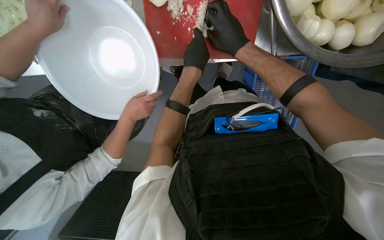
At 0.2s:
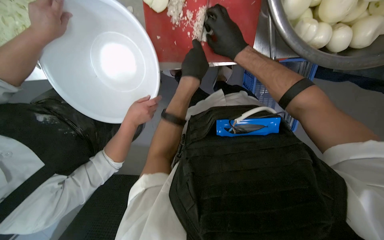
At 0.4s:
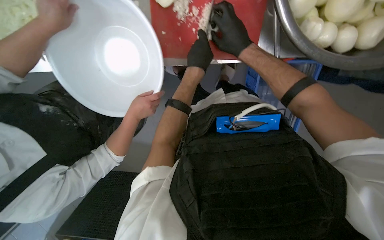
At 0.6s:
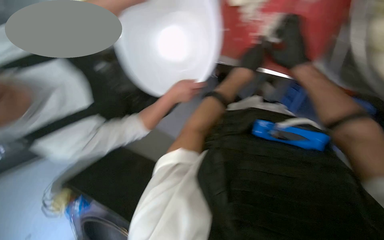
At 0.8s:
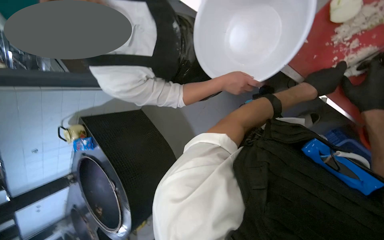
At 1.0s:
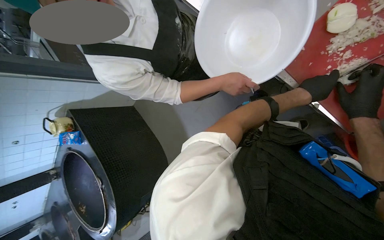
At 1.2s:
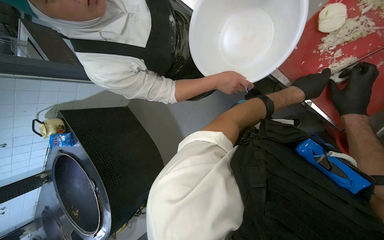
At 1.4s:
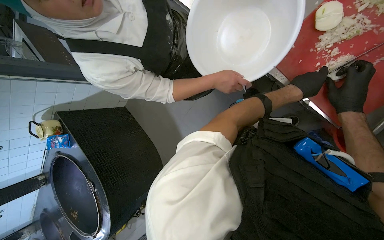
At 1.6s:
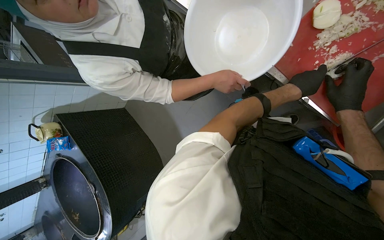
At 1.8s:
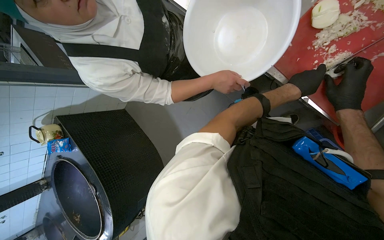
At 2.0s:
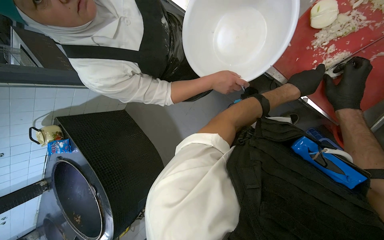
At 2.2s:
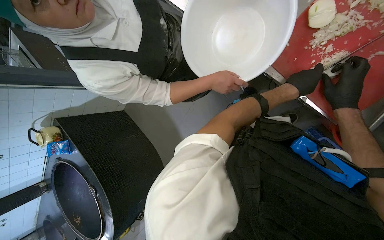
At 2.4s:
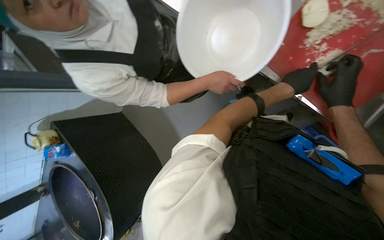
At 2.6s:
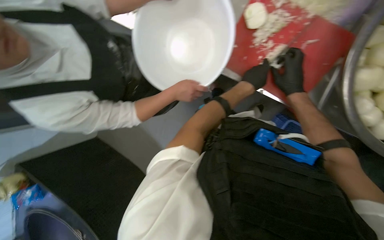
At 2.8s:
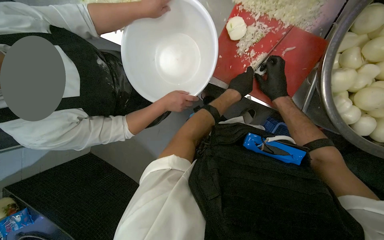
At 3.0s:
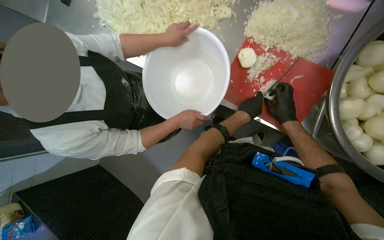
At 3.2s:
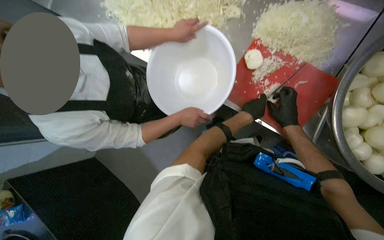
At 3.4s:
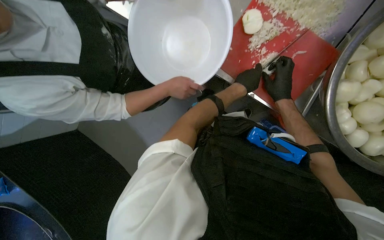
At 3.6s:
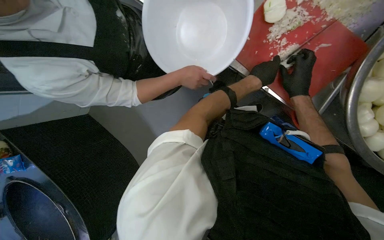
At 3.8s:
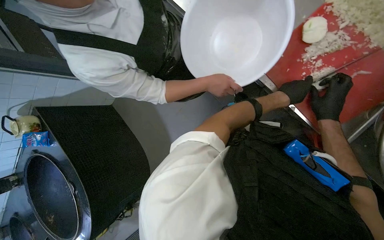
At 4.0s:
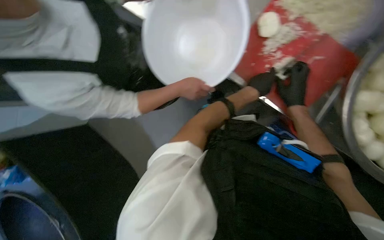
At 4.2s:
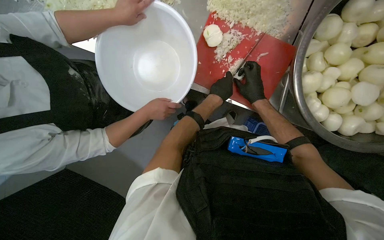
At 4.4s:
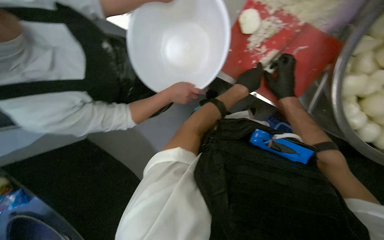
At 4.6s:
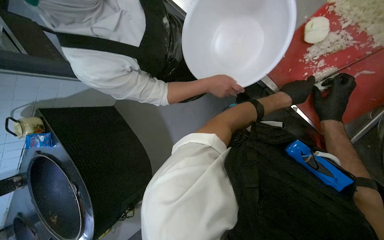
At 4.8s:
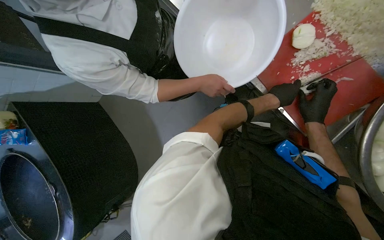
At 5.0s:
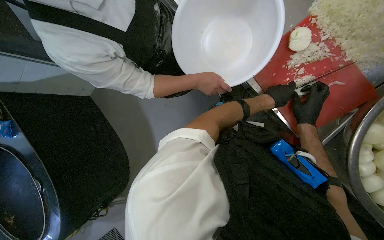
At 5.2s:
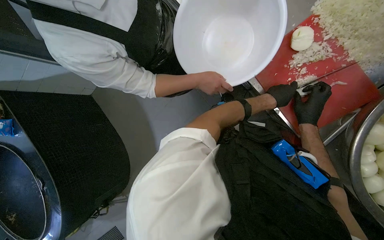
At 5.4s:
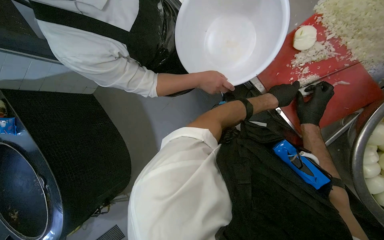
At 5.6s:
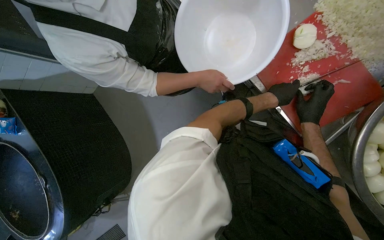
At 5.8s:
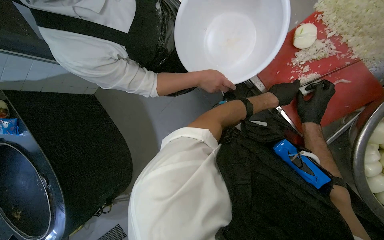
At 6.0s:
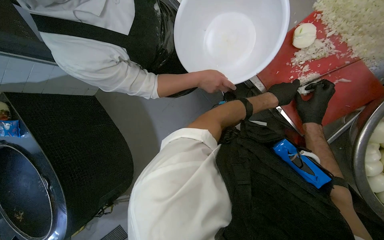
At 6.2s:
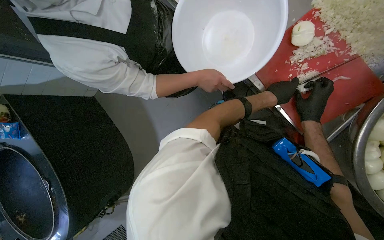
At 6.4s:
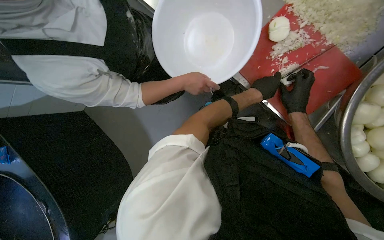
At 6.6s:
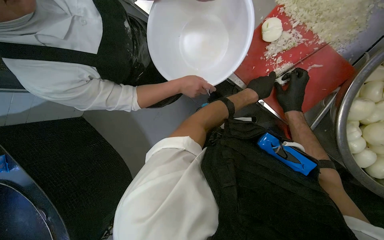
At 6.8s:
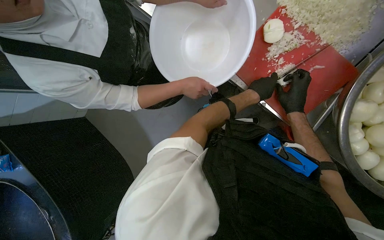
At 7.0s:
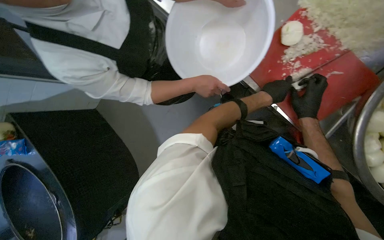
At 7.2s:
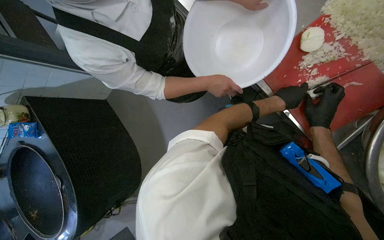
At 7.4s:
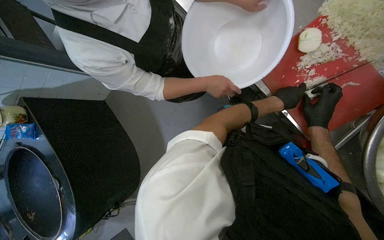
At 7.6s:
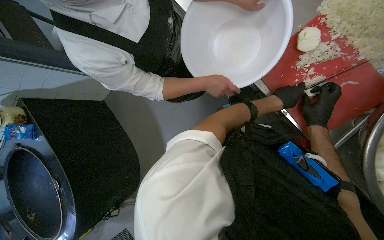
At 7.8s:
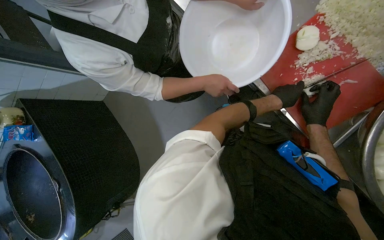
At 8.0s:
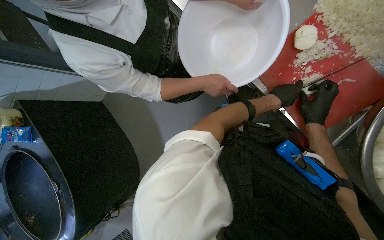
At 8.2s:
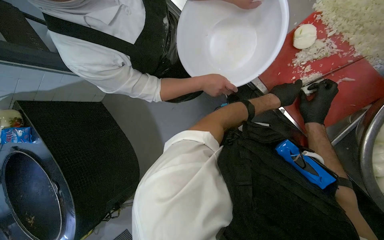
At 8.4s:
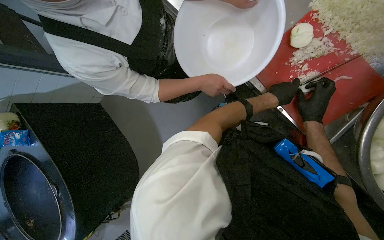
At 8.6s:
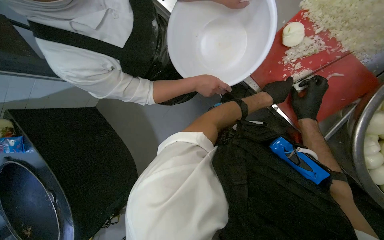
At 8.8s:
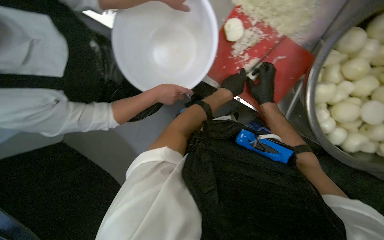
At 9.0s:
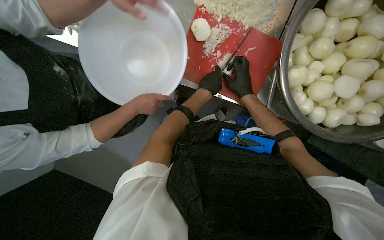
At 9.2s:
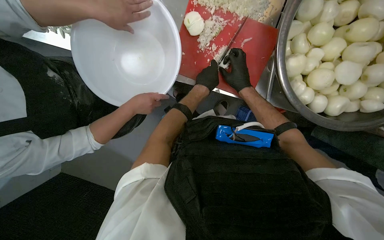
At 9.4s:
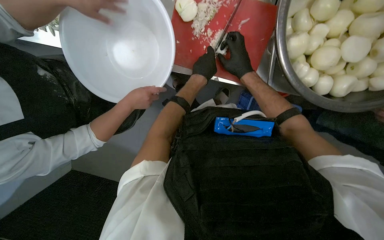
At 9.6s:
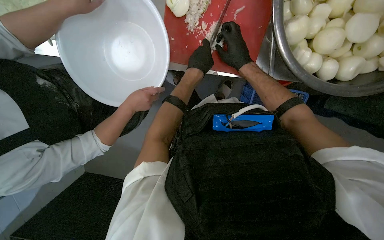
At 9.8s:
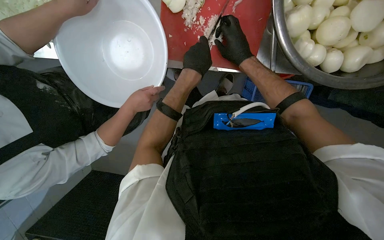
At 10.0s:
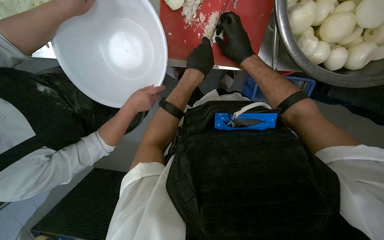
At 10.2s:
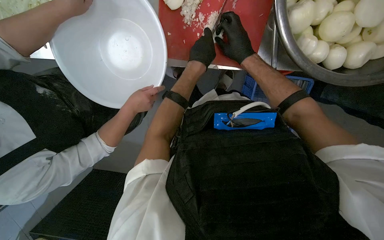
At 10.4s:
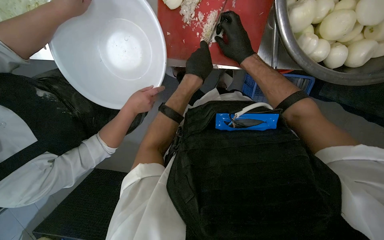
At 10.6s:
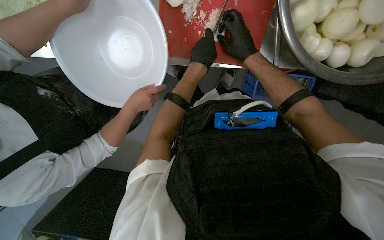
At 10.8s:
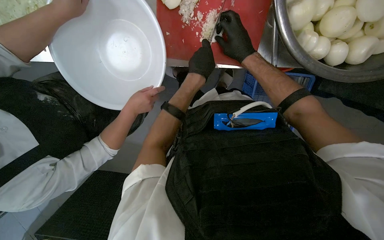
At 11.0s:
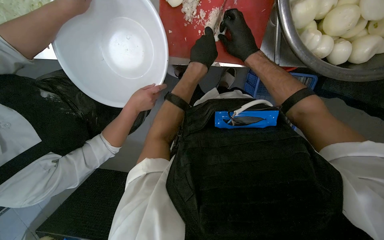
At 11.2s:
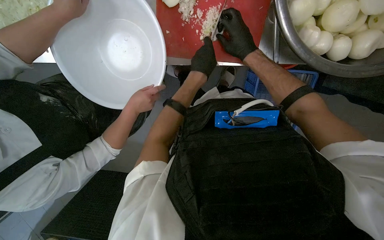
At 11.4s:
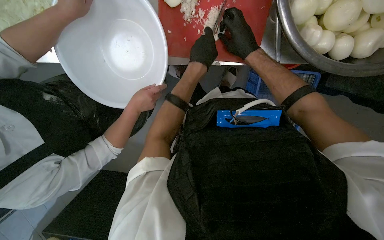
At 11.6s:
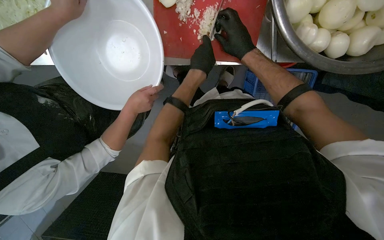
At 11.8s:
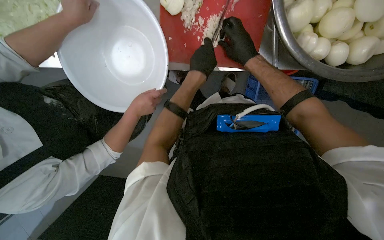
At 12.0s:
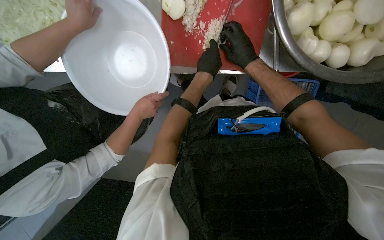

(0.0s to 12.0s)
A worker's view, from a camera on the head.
Job: preparing food.
The whole recording: Preparing onions on cutting board. The worker continues mincing onions on a red cutting board with a knife.
0.0s - 1.6s: The scene turns about 30 degrees clockwise in the picture.
1.6s - 3.0s: The wearer looks approximately 15 degrees further upward.
6.0s - 7.6s: The hands are busy where they are.
7.6s - 9.0s: The wearer's head swings about 30 degrees to the right.
9.0s - 10.4s: The wearer looks approximately 10 degrees further downward.
10.4s - 12.0s: The hands stay close to where they were, moving slightly.

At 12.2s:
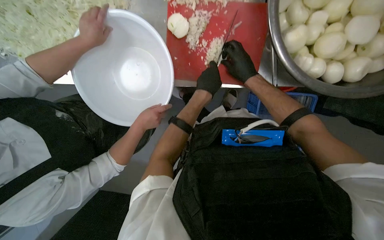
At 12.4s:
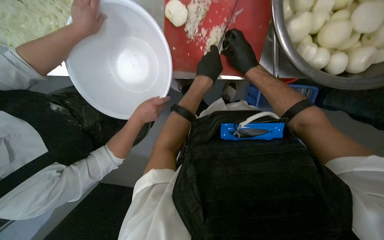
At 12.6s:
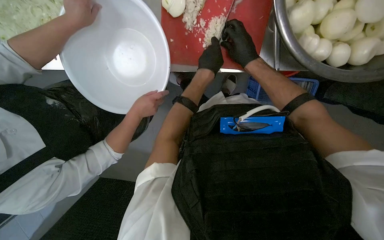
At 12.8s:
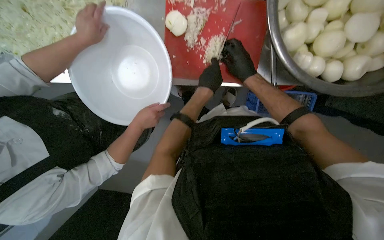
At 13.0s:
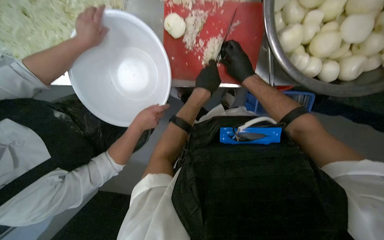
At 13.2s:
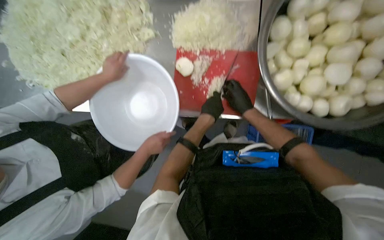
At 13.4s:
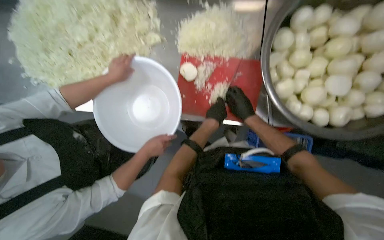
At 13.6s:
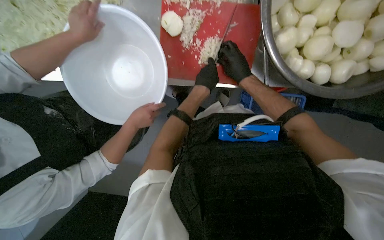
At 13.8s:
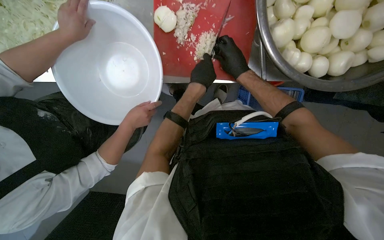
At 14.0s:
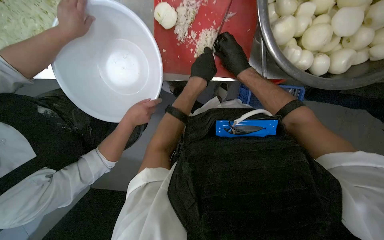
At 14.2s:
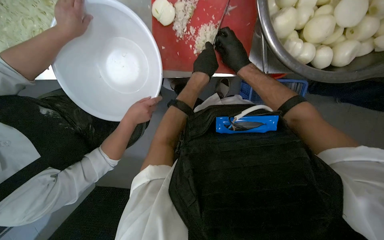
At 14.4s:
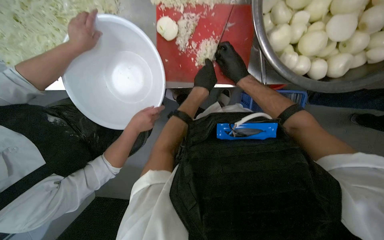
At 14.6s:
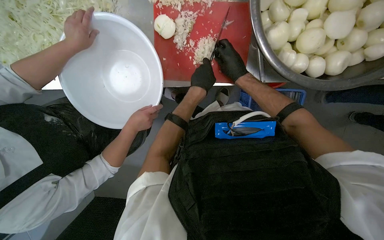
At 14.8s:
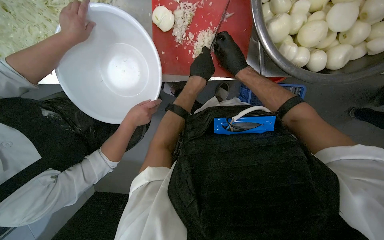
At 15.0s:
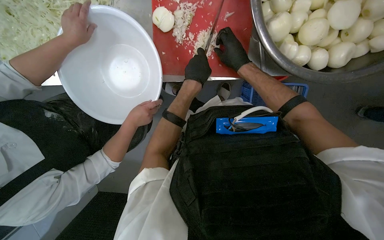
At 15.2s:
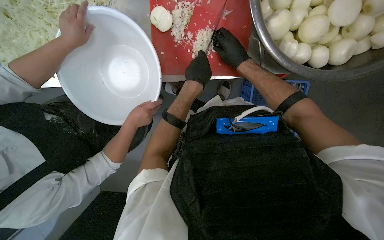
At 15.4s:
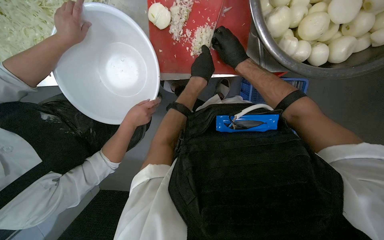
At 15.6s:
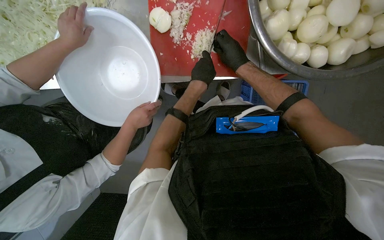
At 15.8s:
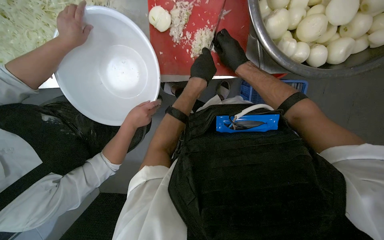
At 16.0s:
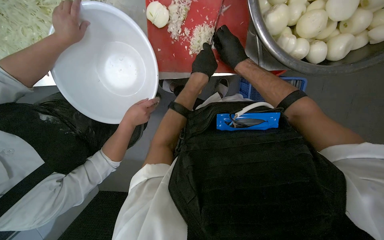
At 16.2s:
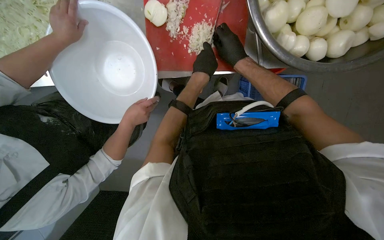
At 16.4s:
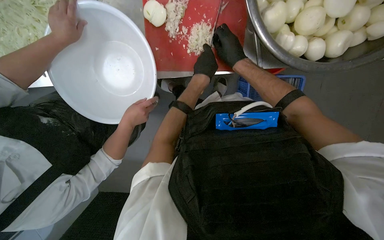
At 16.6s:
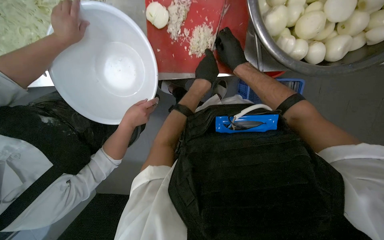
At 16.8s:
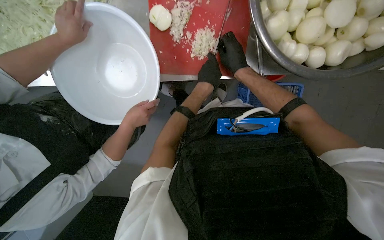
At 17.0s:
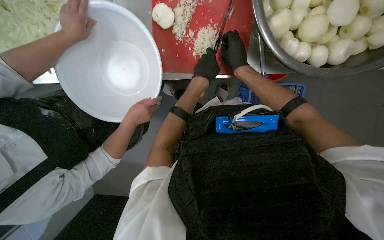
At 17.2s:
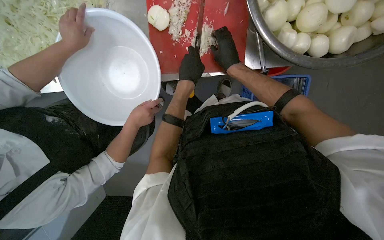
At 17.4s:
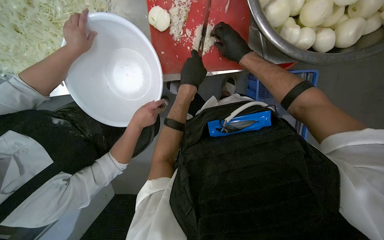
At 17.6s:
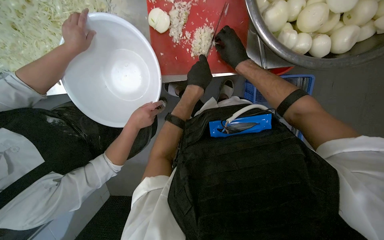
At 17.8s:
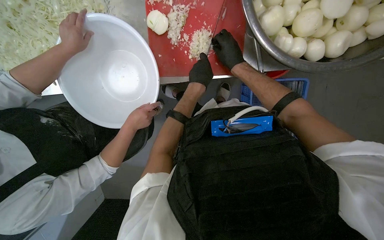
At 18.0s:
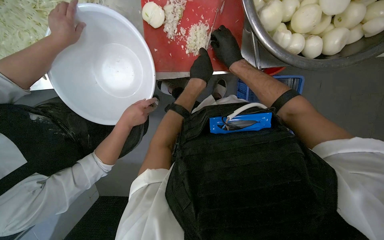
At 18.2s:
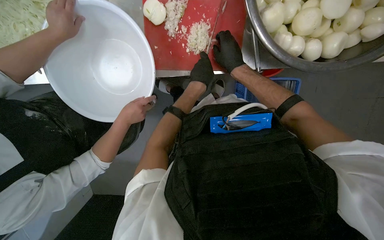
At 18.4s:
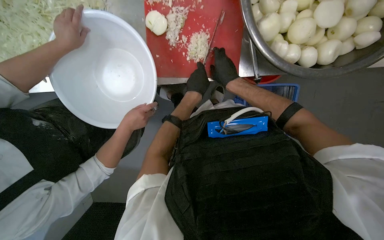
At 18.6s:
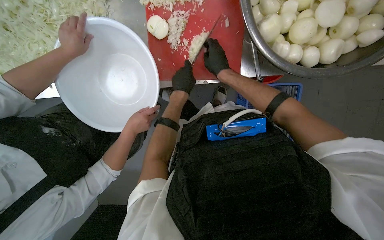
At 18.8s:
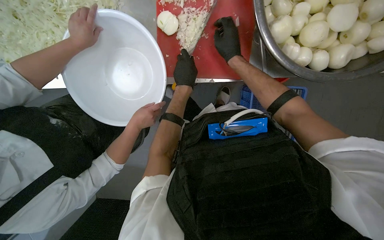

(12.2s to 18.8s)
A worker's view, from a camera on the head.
Job: preparing food.
The whole recording: Preparing onions on cutting board. The worker continues mincing onions on a red cutting board with a knife.
13.8s - 18.8s: The hands stay close to where they were, moving slightly.

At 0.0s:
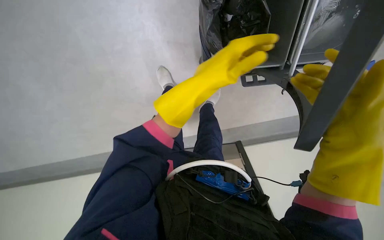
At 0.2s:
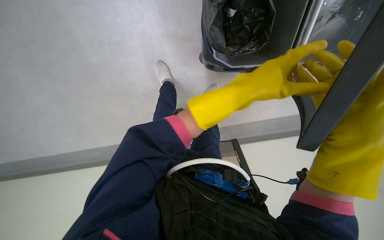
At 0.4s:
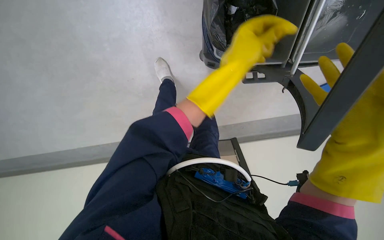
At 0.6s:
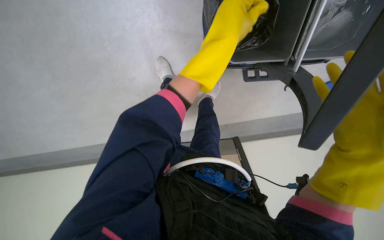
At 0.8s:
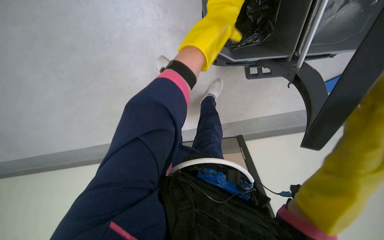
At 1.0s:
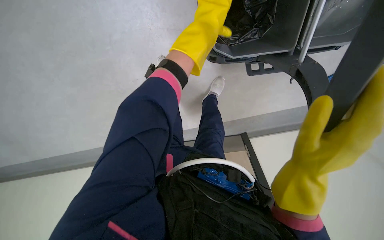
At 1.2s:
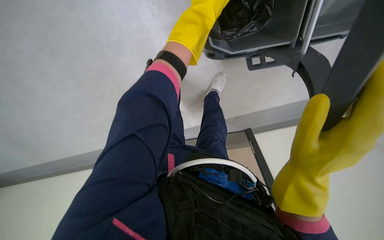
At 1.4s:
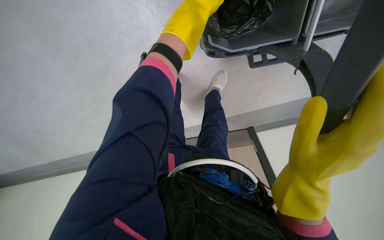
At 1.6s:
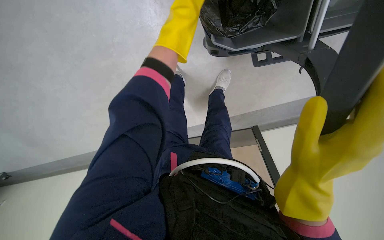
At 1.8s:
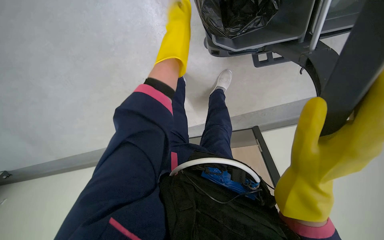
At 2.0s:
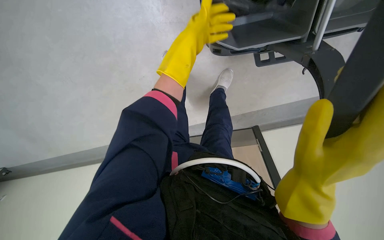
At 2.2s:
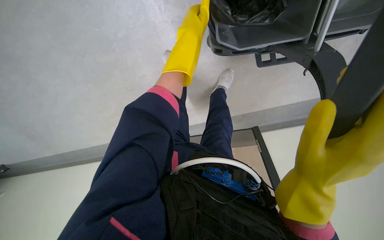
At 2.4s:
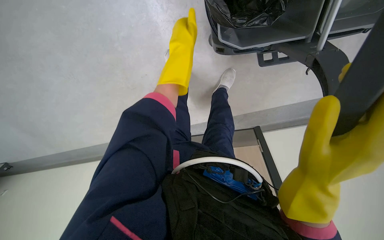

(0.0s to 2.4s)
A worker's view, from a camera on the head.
Job: preparing cleaning supplies.
The whole recording: Wringing mop head. The worker wrings a mop head in the cleaning cart bucket.
0.0s - 1.2s: The left hand heads up the picture, covering about 20 cm.
1.2s - 2.4s: The left hand is displaced down the picture and to the left by approximately 15 cm.
